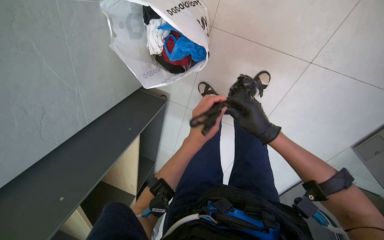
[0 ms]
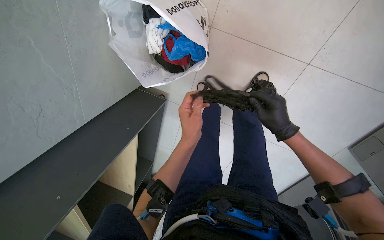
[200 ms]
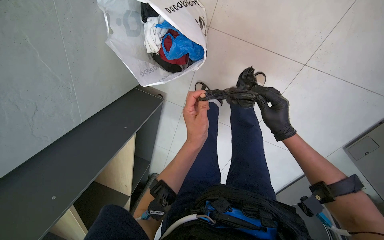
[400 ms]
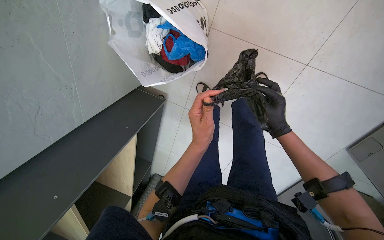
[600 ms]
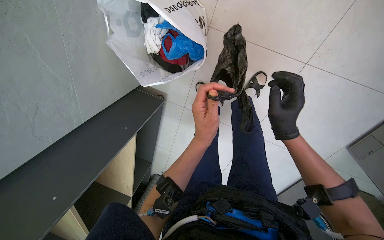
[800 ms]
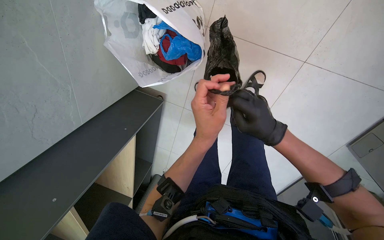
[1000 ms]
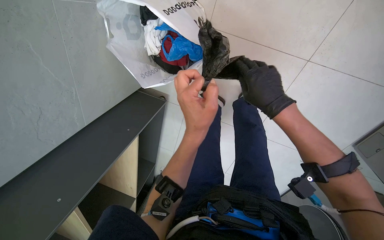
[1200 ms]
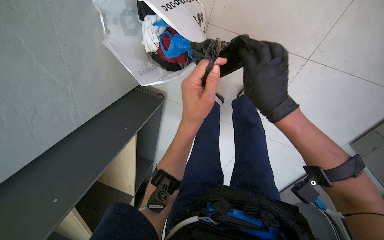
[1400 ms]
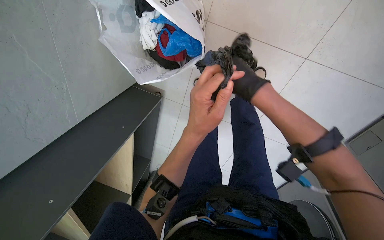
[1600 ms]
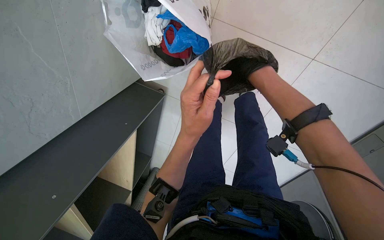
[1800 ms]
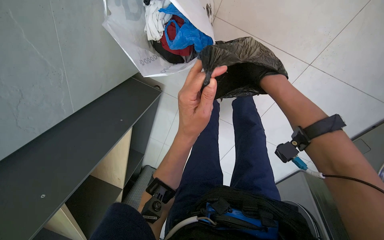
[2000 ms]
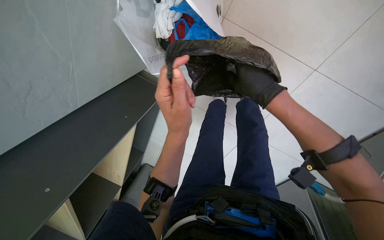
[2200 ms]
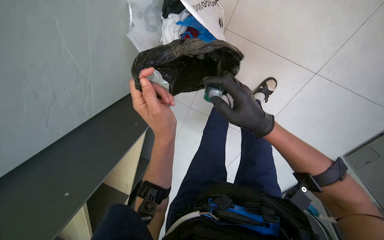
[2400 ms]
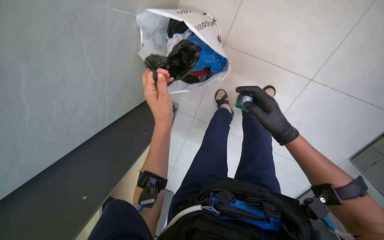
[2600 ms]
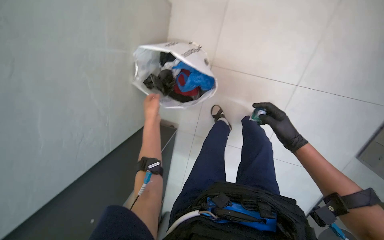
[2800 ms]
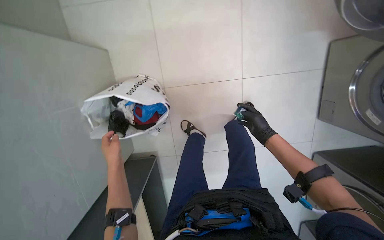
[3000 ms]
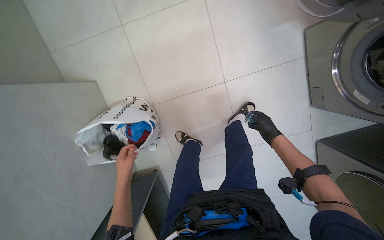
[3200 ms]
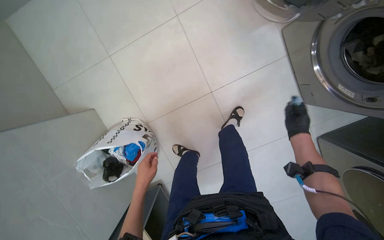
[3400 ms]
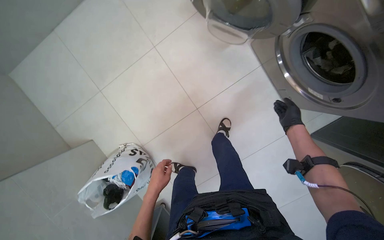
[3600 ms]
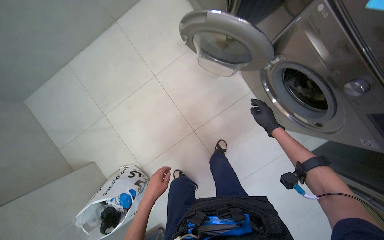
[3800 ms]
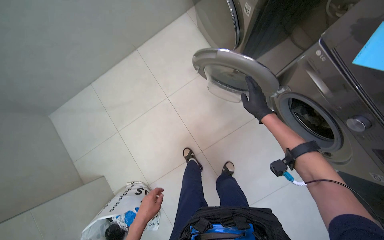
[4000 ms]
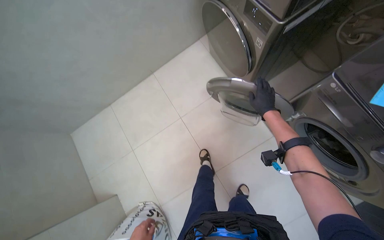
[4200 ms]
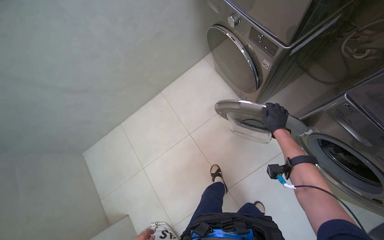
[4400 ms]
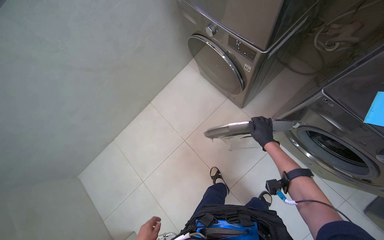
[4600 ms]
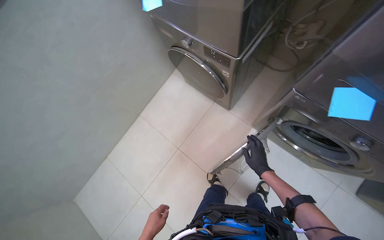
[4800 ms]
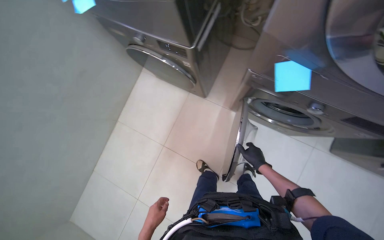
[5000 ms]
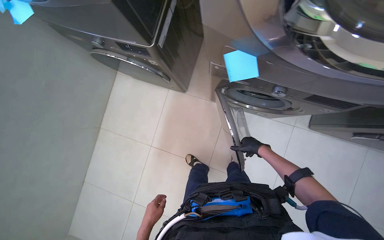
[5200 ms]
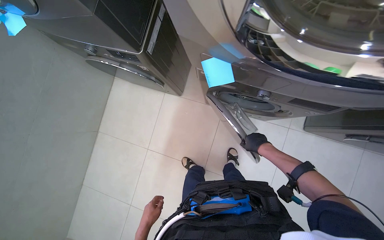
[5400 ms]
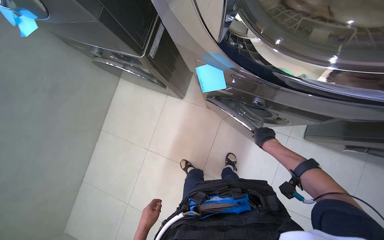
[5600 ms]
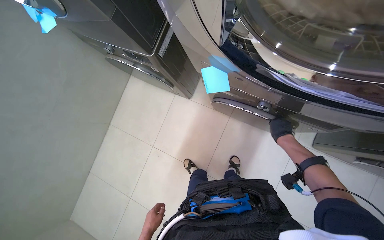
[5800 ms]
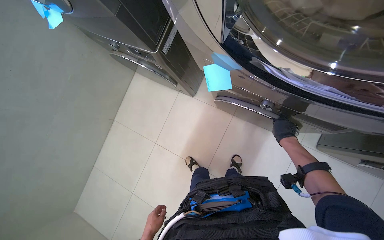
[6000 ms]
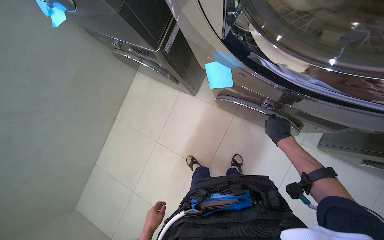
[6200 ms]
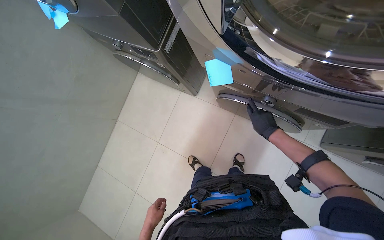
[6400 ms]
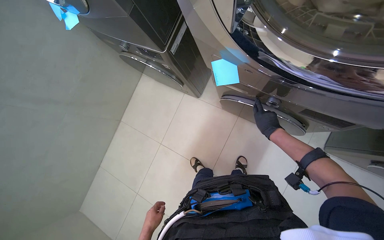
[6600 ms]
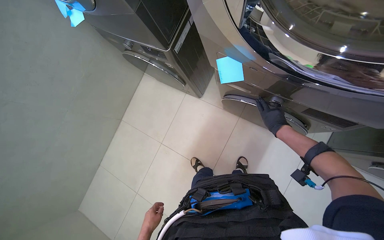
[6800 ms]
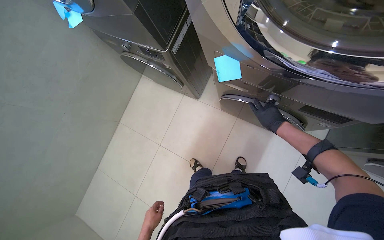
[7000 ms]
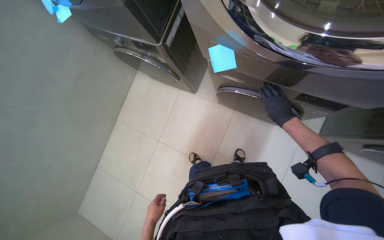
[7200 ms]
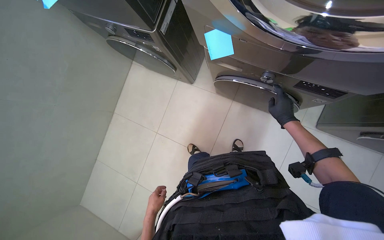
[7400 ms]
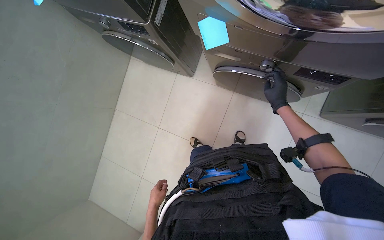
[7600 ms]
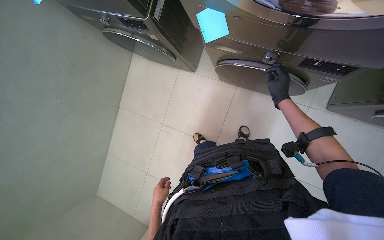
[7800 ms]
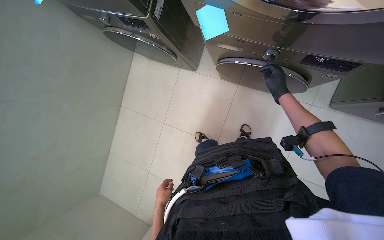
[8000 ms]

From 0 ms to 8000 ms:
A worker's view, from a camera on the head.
Job: managing laundry.
The whole recording: Operating washing machine. The worker closes the washing machine door and selects a wash cycle.
From 0 ms to 1600 ms: The right hand goes approximately 10 cm up the picture.
From 1600 ms to 3200 ms: The wearer looks approximately 25 degrees further upward. The scene rotates counterclockwise by about 35 degrees.
From 3200 ms to 4800 ms: The head travels approximately 50 cm. The camera pitches upward, by roughly 35 degrees. Everything in view rotates roughly 30 degrees counterclockwise.
From 6400 ms to 8000 ms: The hands work in one place, with small movements.

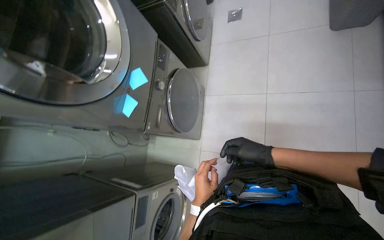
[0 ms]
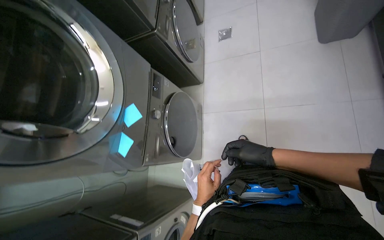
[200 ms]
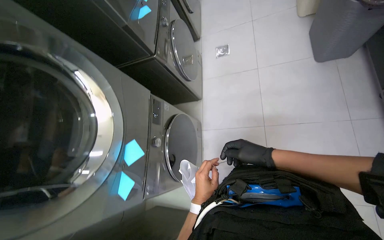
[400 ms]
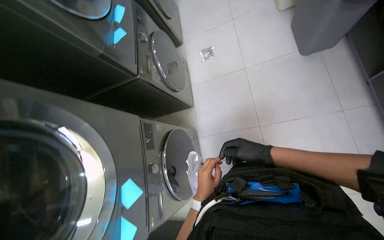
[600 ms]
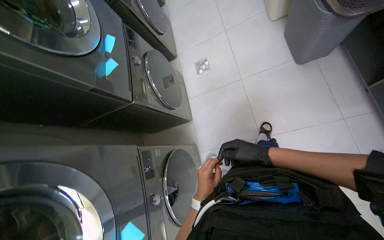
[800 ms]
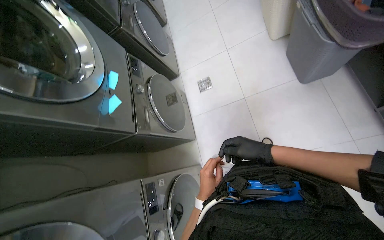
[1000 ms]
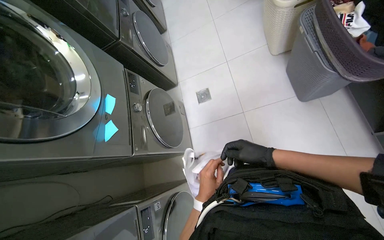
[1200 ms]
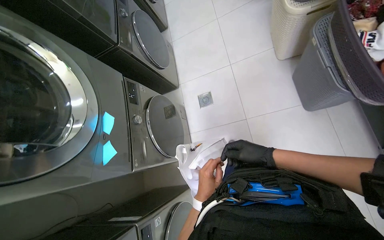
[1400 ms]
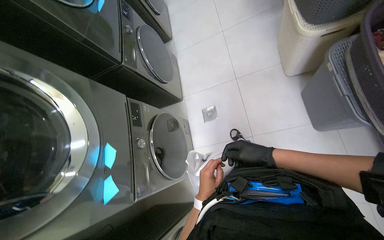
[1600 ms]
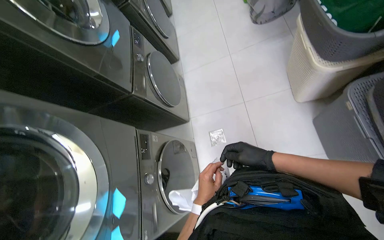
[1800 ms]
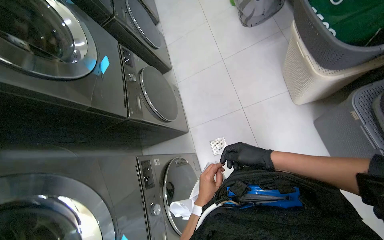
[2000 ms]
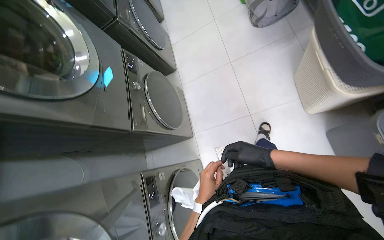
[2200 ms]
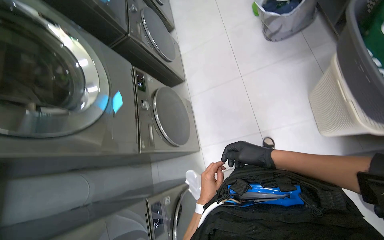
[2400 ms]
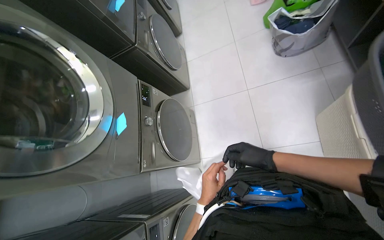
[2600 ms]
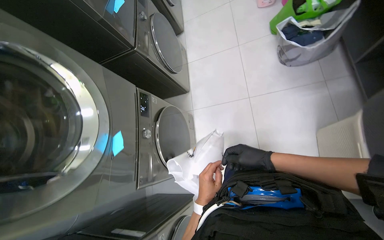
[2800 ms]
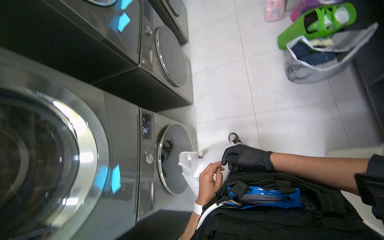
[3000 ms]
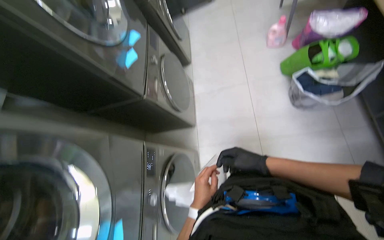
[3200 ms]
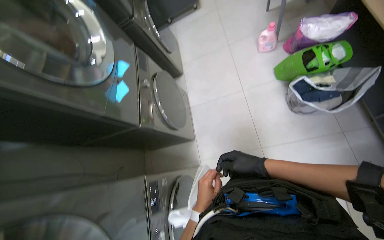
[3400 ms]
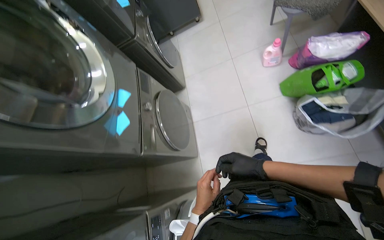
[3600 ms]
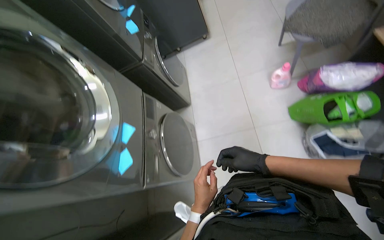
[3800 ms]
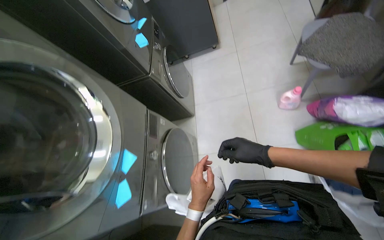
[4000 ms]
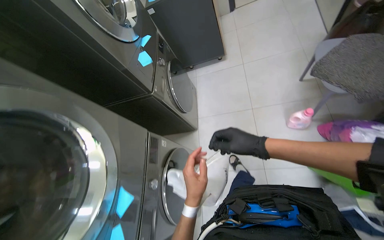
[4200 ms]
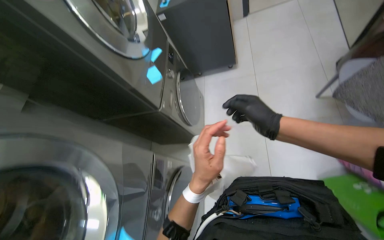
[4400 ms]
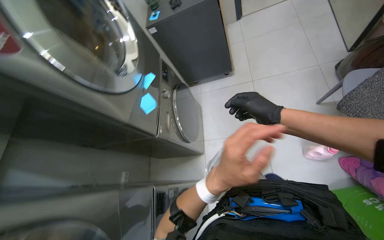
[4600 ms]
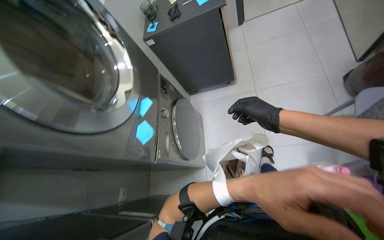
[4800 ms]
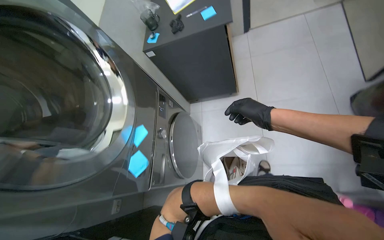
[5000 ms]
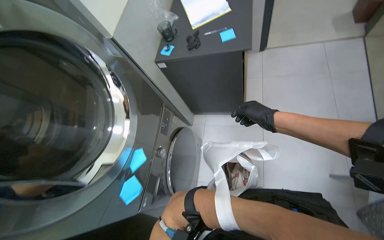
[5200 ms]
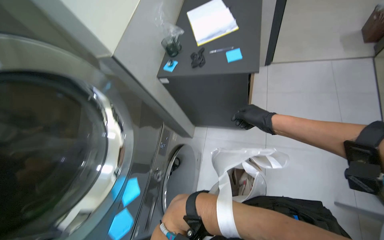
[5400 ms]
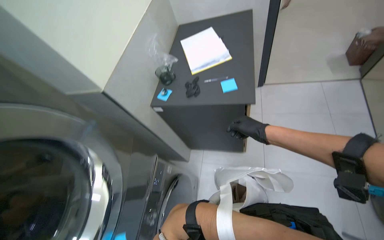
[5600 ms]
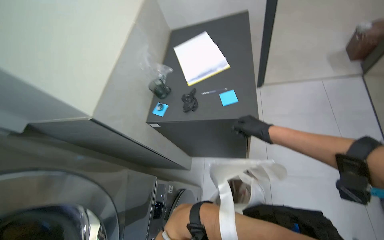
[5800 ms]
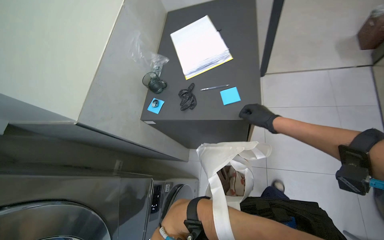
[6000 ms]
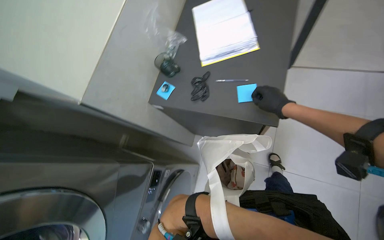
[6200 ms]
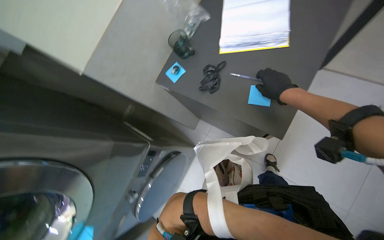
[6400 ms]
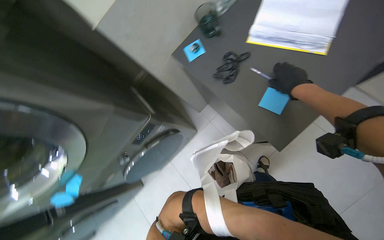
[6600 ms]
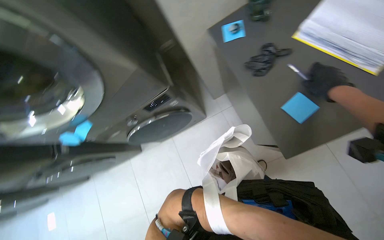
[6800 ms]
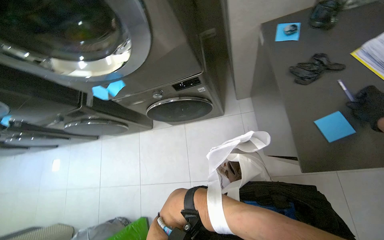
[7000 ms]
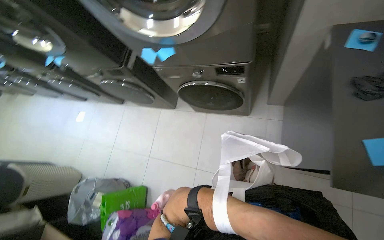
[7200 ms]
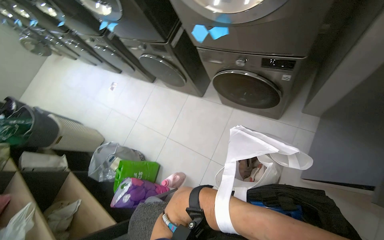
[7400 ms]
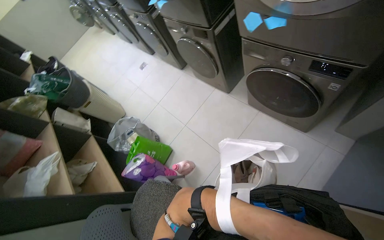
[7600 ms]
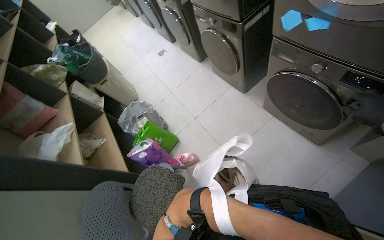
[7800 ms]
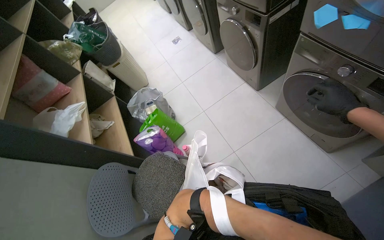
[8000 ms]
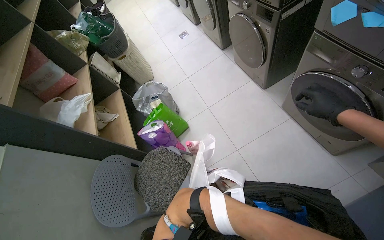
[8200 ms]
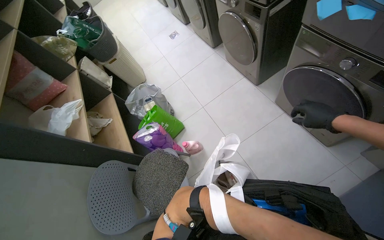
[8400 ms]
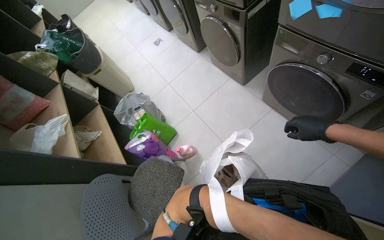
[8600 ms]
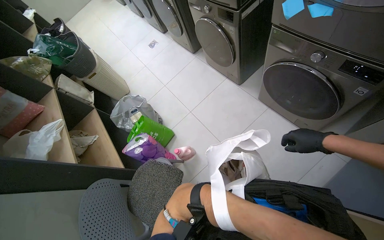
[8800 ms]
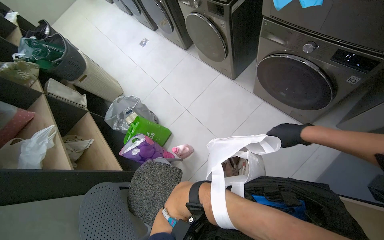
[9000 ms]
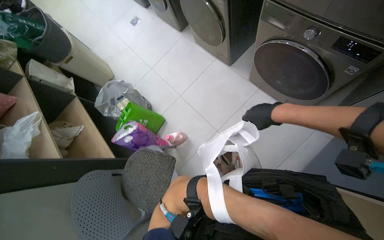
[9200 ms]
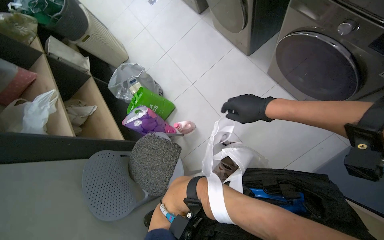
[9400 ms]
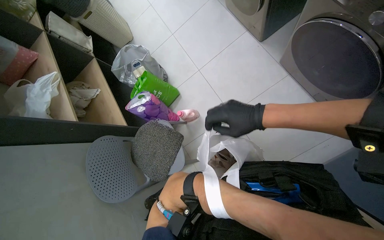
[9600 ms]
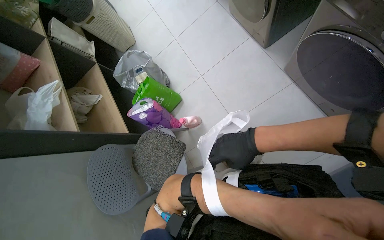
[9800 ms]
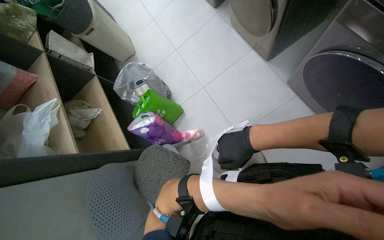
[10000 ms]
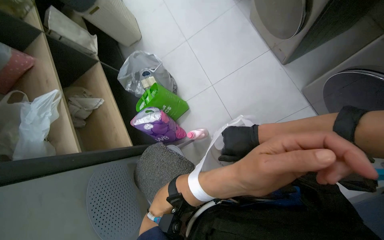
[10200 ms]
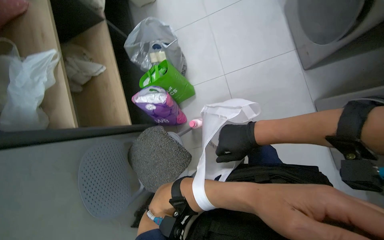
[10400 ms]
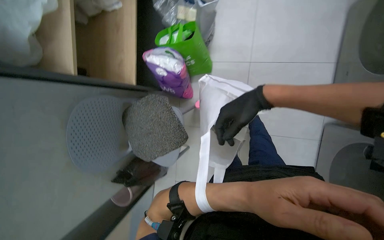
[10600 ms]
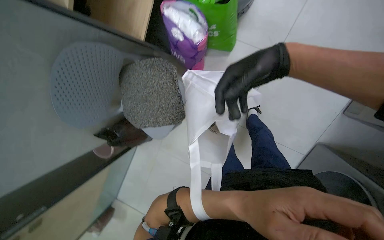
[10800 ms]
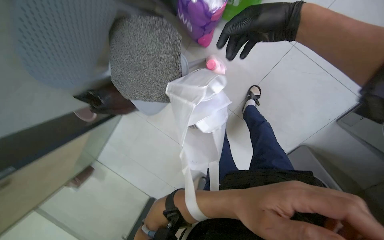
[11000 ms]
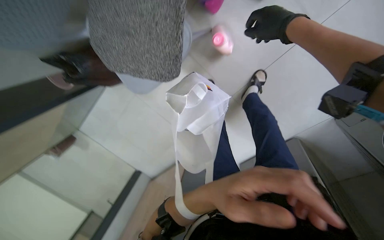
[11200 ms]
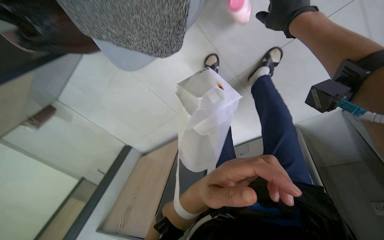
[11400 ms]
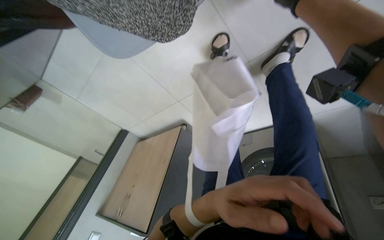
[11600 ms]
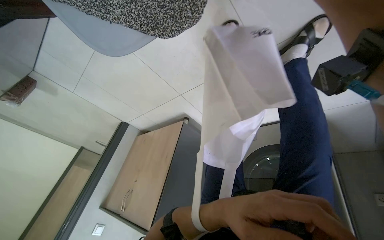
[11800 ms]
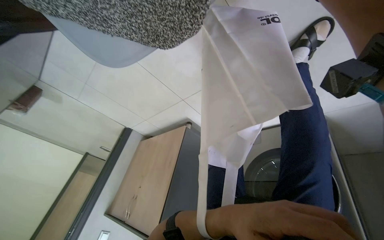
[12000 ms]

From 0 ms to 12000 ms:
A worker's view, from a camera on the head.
Job: managing laundry.
The whole recording: Preparing laundry with detergent and bag. The worker handles items in a laundry bag, opens a detergent bottle, and pours detergent into its cap.
From 0 ms to 1600 ms: The head travels roughly 1 m.
From 1600 ms to 3000 ms: The camera travels roughly 90 cm.
From 3000 ms to 4400 ms: The wearer moves some 1 m.
From 4400 ms to 6000 ms: The camera travels roughly 1 m.
From 6000 ms to 7600 ms: The head rotates some 120 degrees to the left. The camera pitches downward, by some 40 degrees.
From 9000 ms to 10400 ms: The wearer moves approximately 50 cm. The camera pitches downward, by about 30 degrees. The scene turns about 25 degrees clockwise in the picture.
From 10400 ms to 12000 ms: The camera is carried some 80 cm. The view pans to the right by some 25 degrees. The view tilts roughly 70 degrees downward. Everything in view rotates approximately 55 degrees clockwise.
